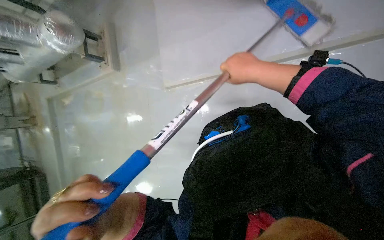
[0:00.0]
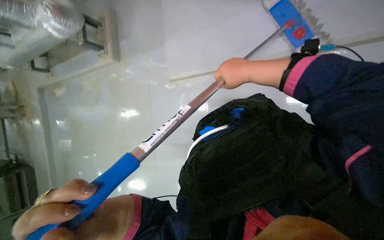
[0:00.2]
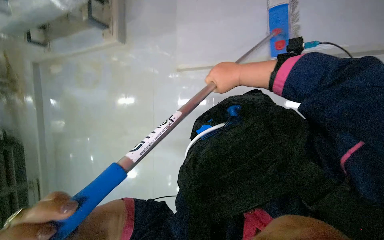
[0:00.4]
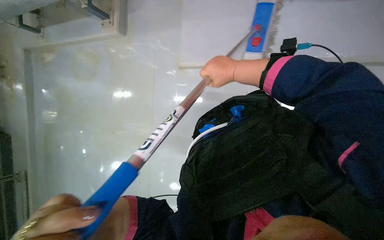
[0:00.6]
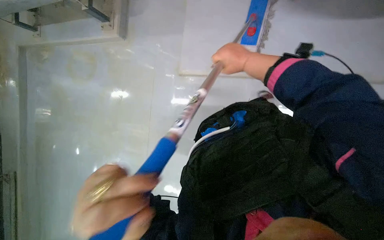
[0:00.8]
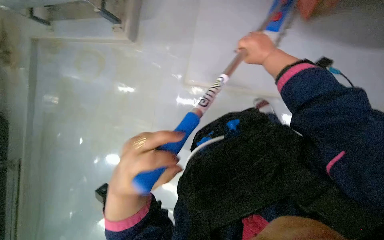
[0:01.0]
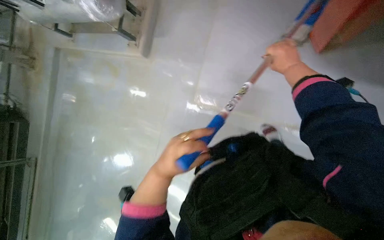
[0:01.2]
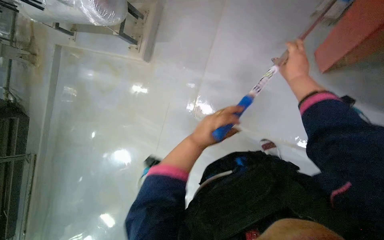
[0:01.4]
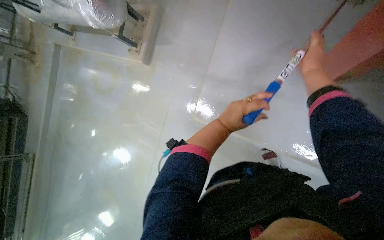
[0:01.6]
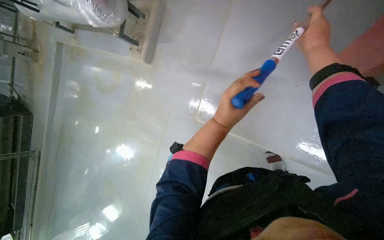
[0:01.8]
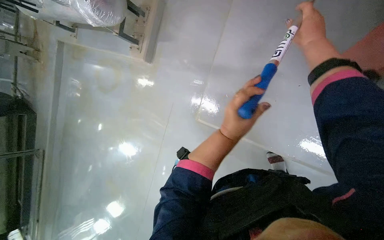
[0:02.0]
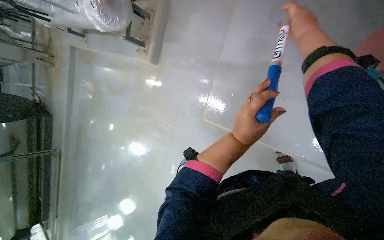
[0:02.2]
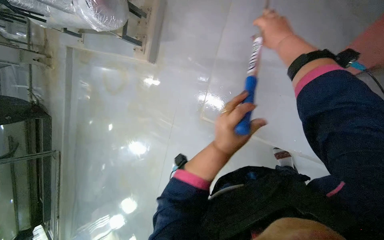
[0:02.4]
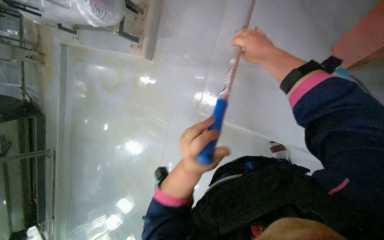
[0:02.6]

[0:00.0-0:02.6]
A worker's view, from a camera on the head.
Job: mopping floor.
The whole recording: Mopping floor. The worker mops the floor with a long-handled mop.
0:01.2 to 0:02.6: The right hand moves to the left, roughly 15 cm.

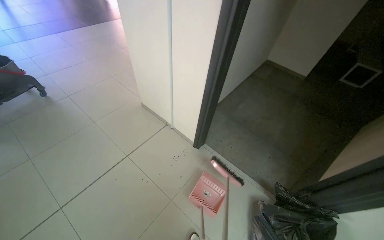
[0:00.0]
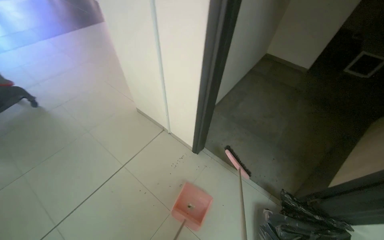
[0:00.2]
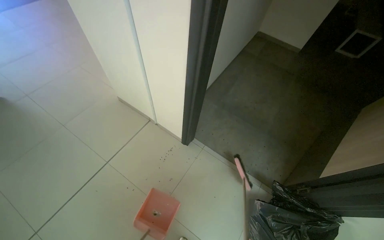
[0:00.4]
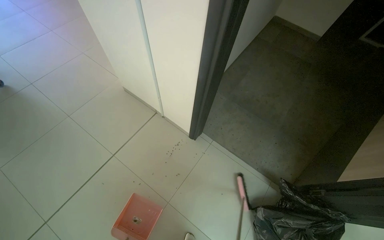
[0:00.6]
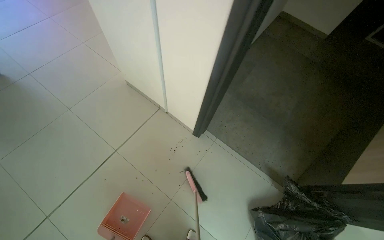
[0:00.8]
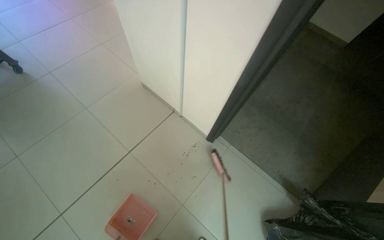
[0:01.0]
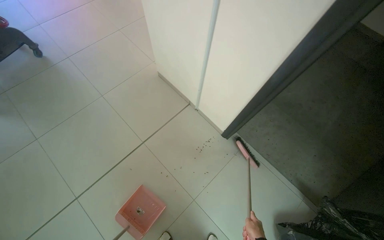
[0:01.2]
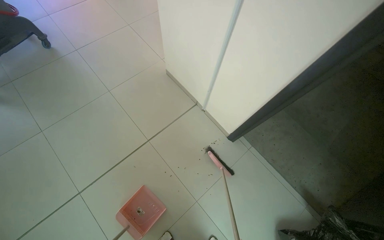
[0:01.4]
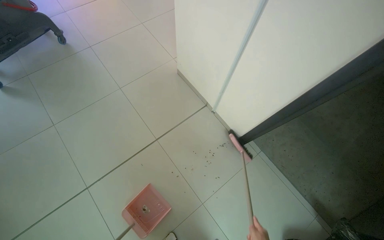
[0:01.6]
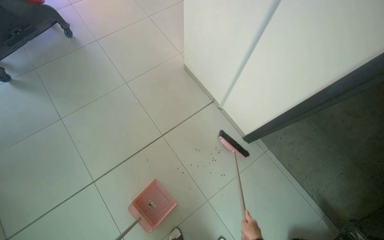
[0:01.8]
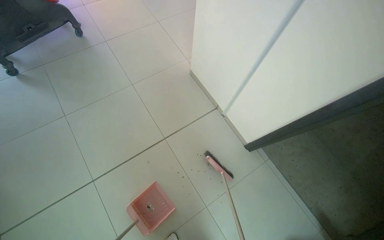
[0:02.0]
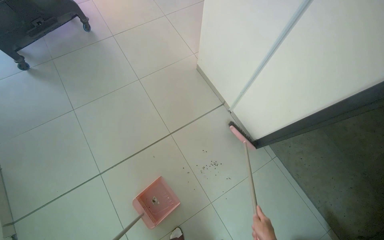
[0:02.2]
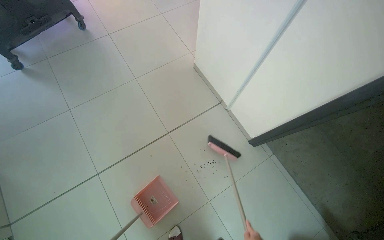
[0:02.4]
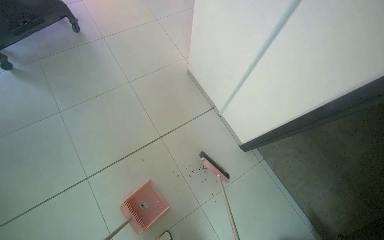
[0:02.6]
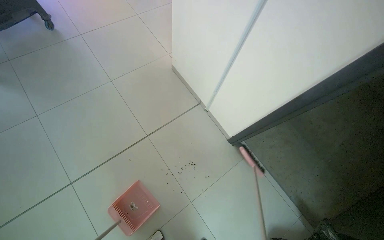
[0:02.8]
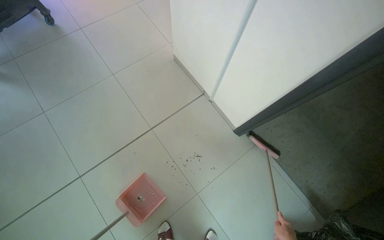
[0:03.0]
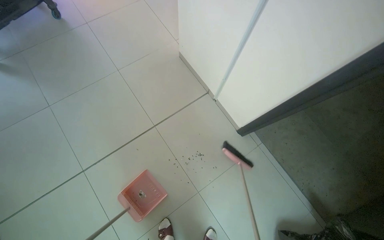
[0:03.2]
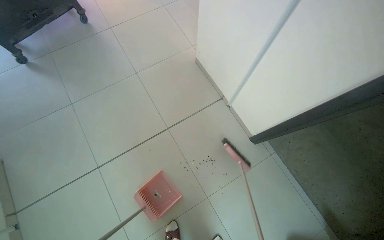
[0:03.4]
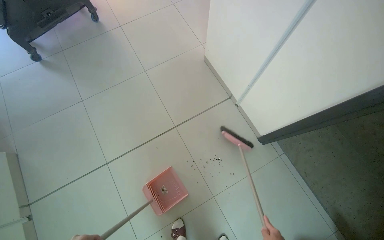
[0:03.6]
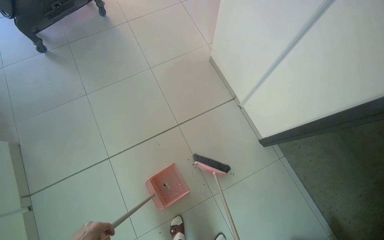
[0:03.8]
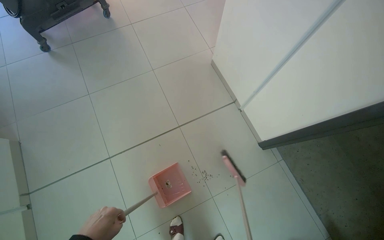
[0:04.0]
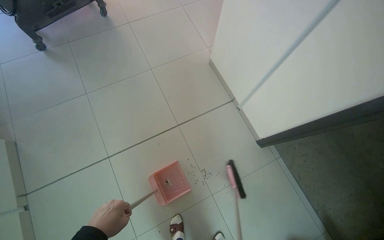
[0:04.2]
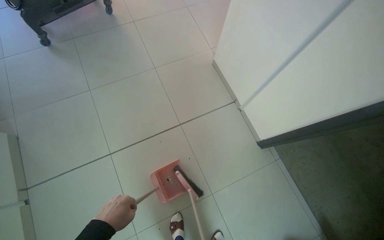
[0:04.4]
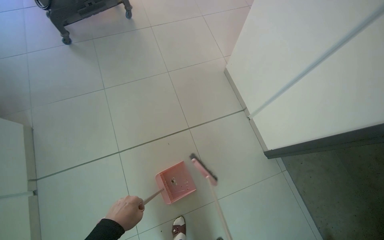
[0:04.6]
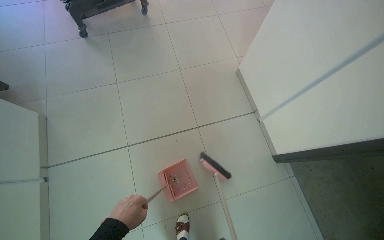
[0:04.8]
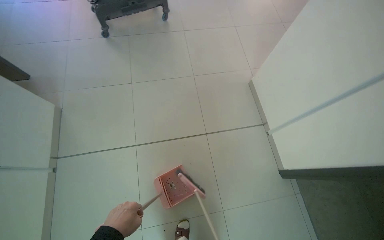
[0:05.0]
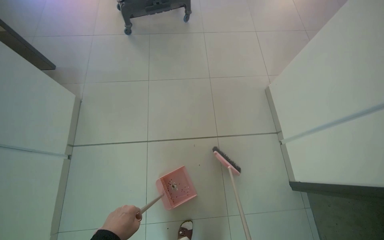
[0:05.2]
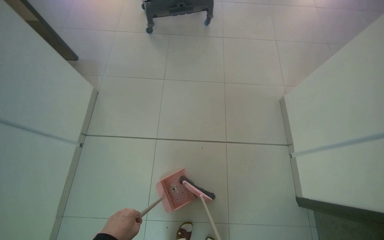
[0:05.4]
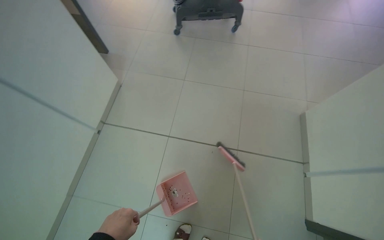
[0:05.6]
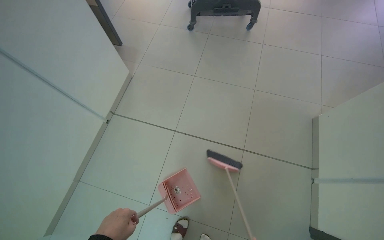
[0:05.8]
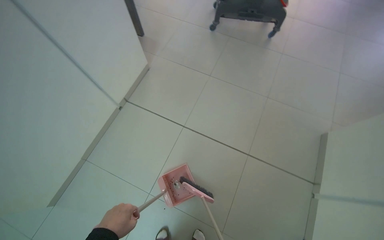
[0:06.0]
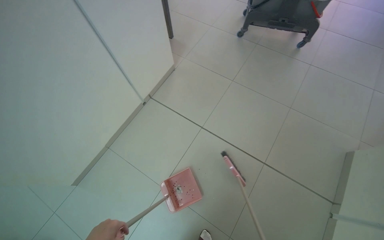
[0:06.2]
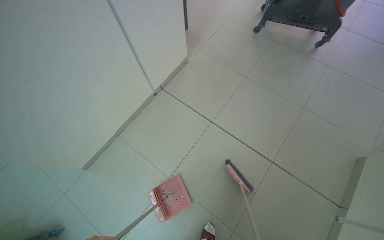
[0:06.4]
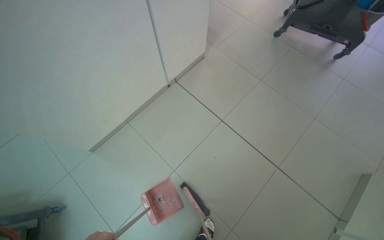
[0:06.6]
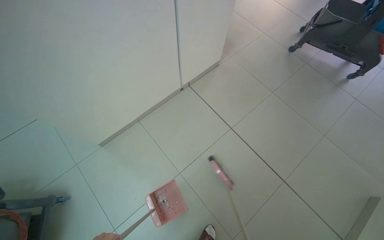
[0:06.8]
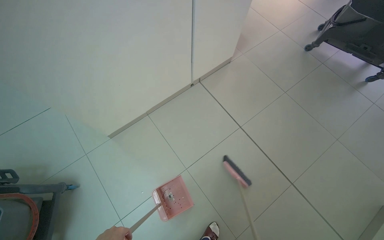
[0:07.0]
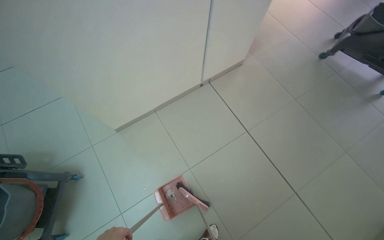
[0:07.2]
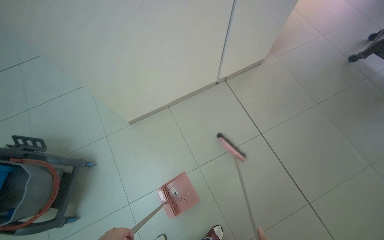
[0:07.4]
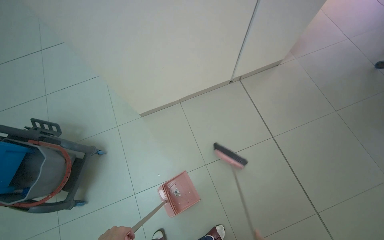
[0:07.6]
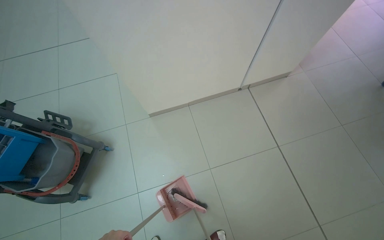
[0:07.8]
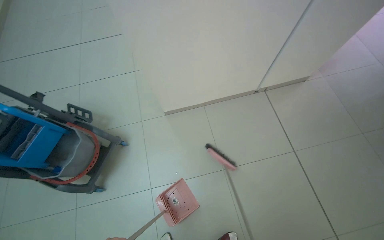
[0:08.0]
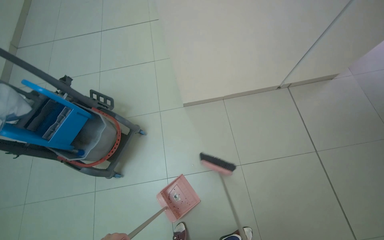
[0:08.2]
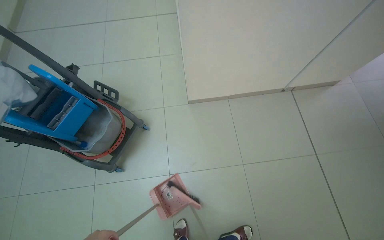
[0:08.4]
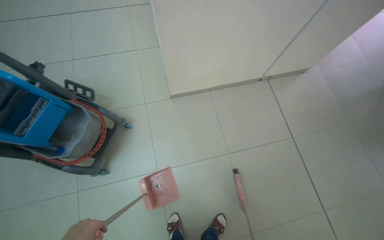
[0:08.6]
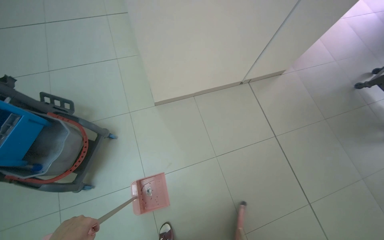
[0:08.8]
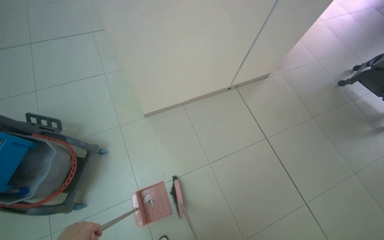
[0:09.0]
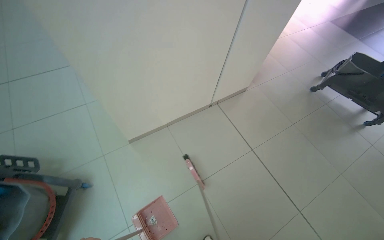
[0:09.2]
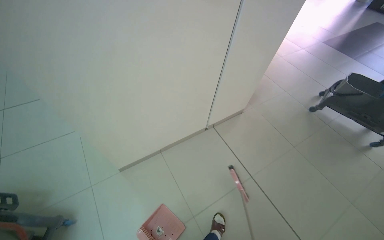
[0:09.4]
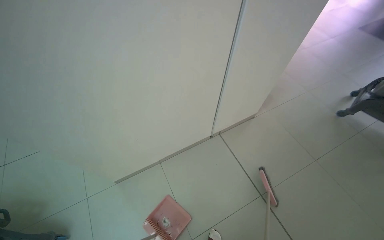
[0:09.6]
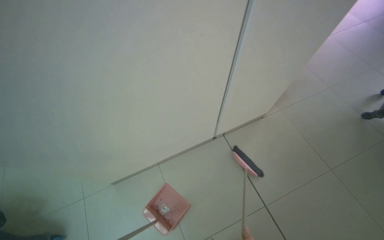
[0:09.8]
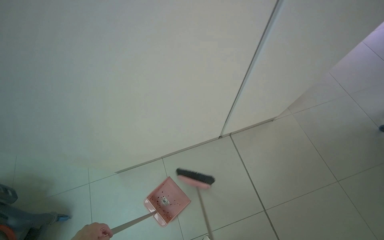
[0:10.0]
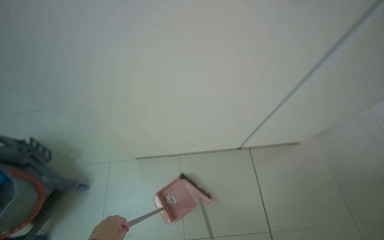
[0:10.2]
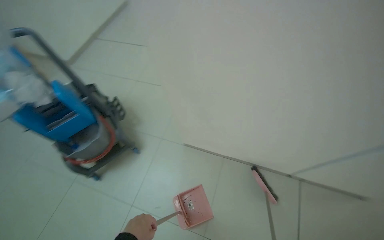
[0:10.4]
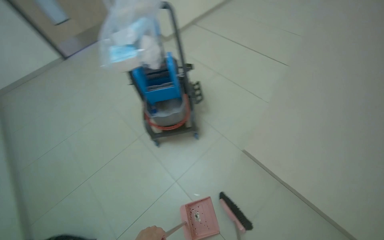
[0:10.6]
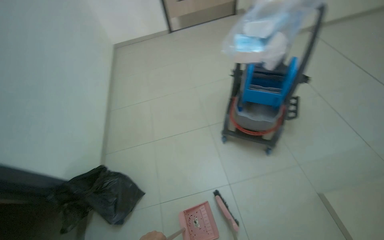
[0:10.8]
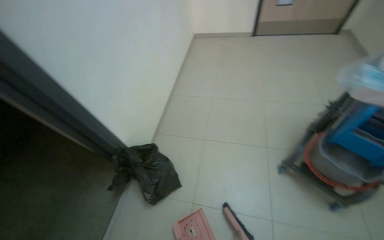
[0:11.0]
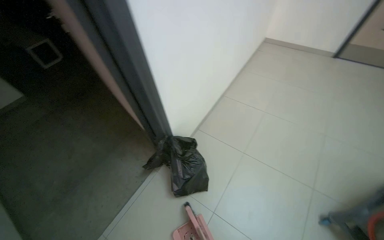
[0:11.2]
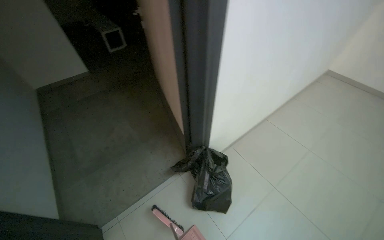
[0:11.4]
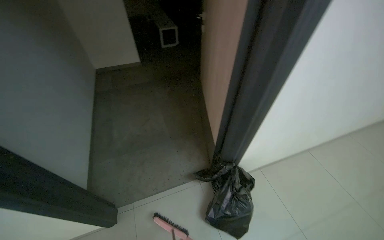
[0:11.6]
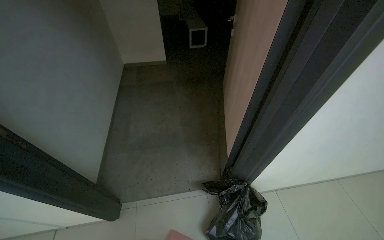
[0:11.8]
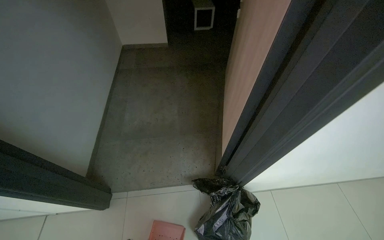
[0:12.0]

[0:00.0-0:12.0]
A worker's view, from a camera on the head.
Job: sweeping floor.
The whole recording: Sweeping hallway floor. The worker sweeps debris from the hallway floor into a dustpan.
0:00.0 to 0:01.6: The wearer moves about 50 cm. The view tips downward by approximately 15 degrees.
0:04.4 to 0:06.0: The head rotates roughly 50 degrees to the left.
0:06.0 to 0:07.6: The head rotates about 45 degrees to the left.
0:09.0 to 0:10.4: The wearer moves approximately 60 cm. The wearer looks about 25 degrees further to the left.
0:10.4 to 0:12.0: The head travels some 1.5 m. The head turns to the left by approximately 155 degrees.

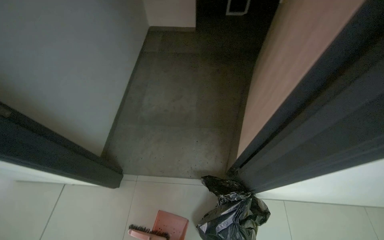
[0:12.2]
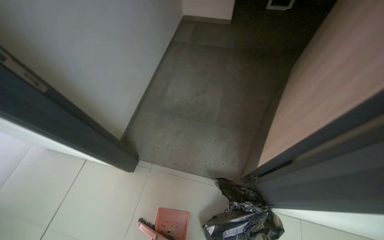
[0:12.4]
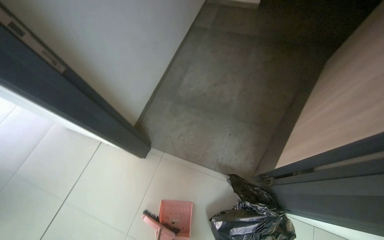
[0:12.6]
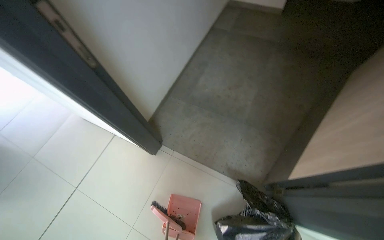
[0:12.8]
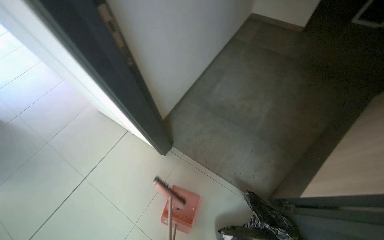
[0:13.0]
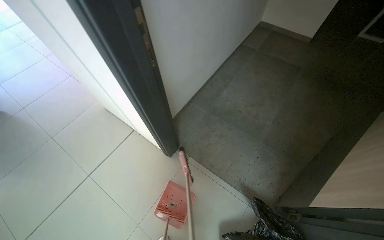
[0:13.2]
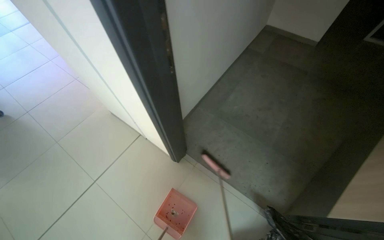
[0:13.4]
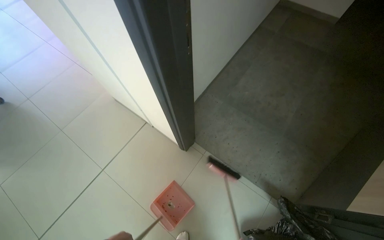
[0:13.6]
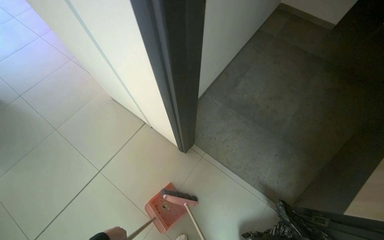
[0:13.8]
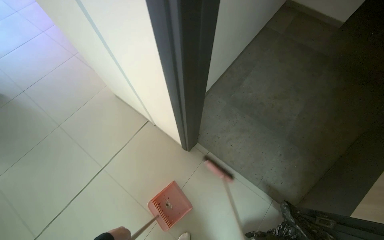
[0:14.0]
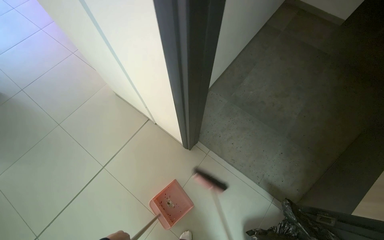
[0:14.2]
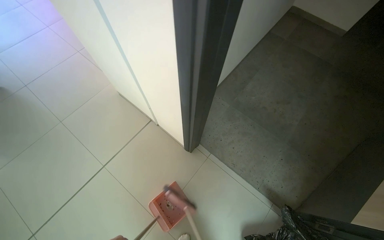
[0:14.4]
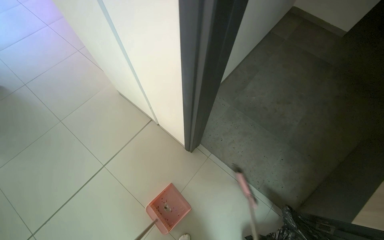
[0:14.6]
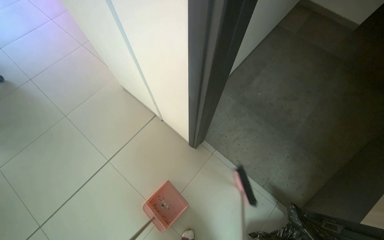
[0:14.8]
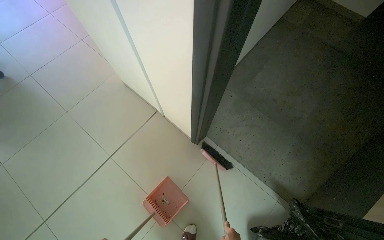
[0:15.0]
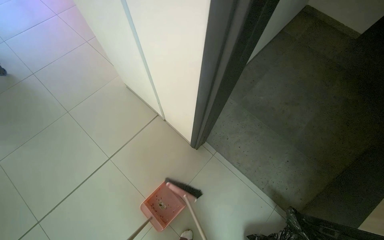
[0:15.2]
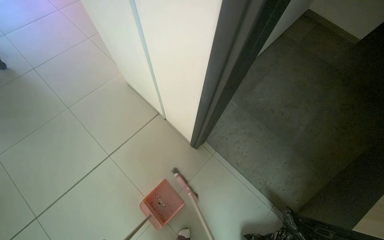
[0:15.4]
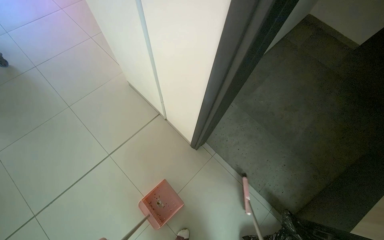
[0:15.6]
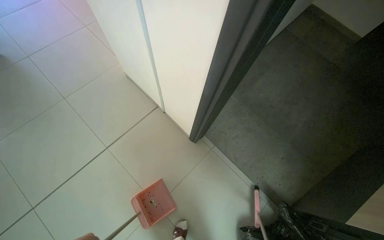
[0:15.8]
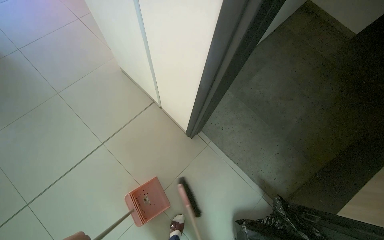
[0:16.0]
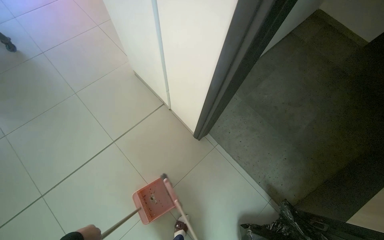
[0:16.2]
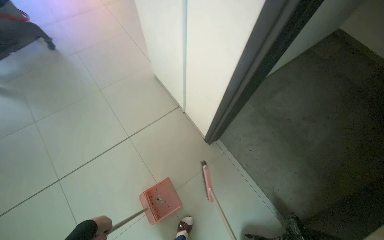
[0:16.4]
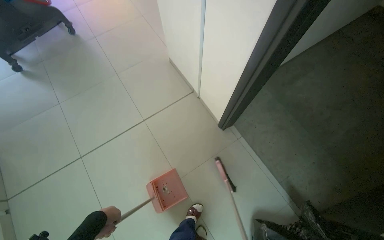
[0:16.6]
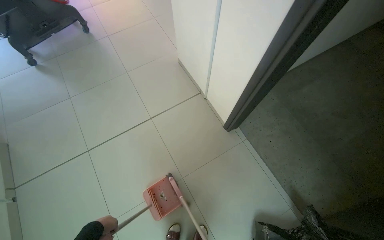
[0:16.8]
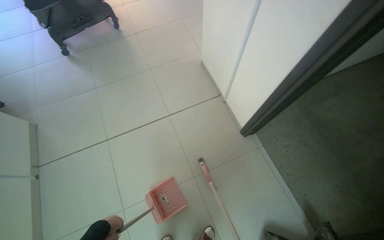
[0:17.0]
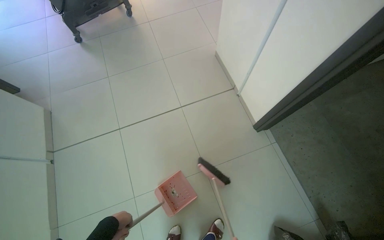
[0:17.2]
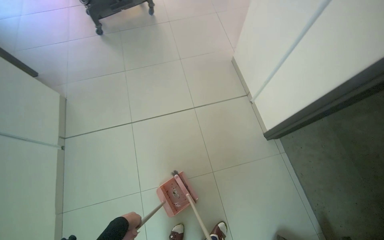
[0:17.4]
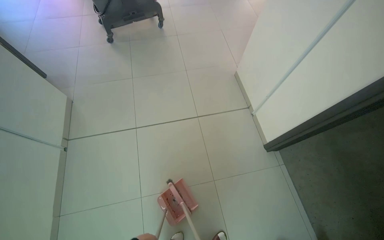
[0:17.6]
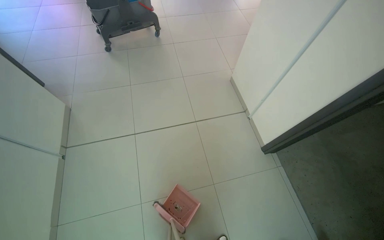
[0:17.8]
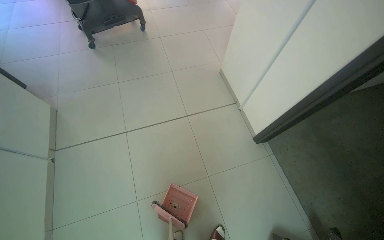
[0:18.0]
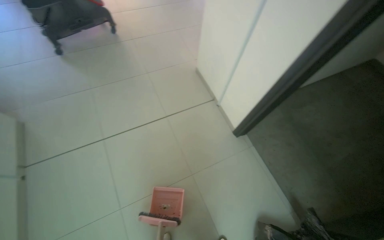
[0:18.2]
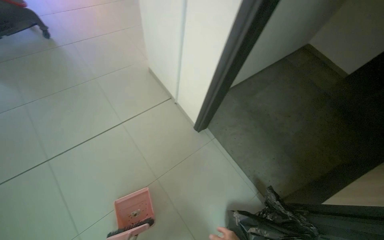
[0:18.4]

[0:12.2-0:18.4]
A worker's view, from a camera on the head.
Job: sweeping floor.
The whole recording: Sweeping hallway floor. The worker sweeps debris from the hallway floor into a dustpan.
0:12.2 to 0:13.8: The camera travels about 50 cm. The wearer's head swings some 35 degrees to the left.
